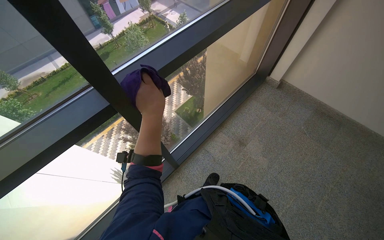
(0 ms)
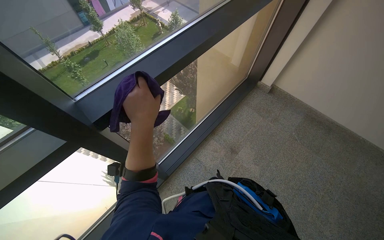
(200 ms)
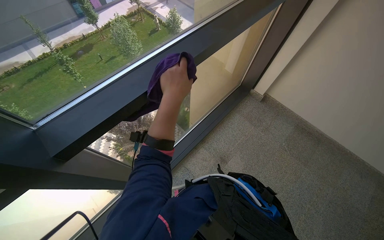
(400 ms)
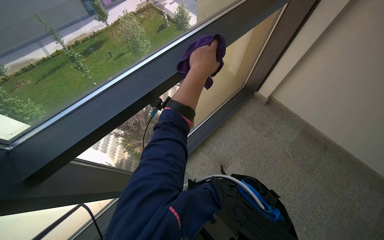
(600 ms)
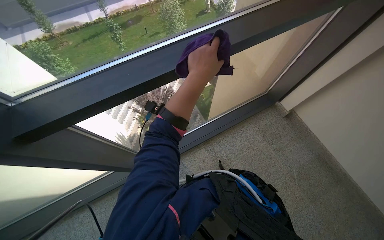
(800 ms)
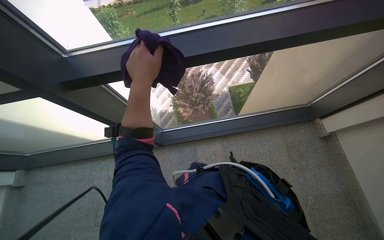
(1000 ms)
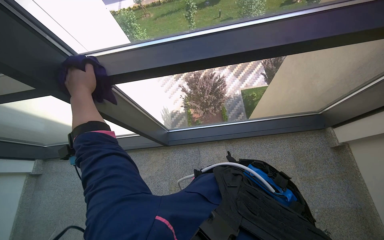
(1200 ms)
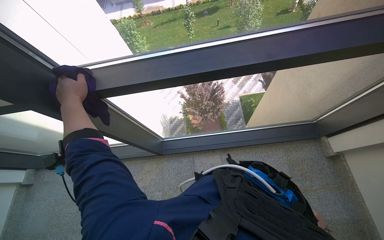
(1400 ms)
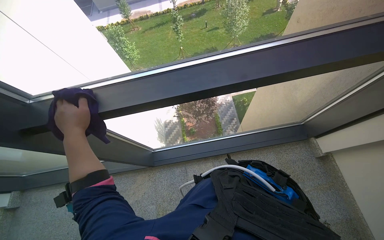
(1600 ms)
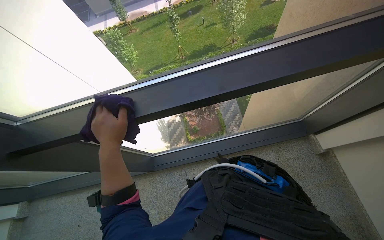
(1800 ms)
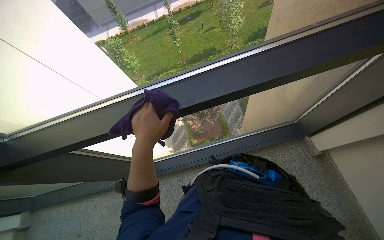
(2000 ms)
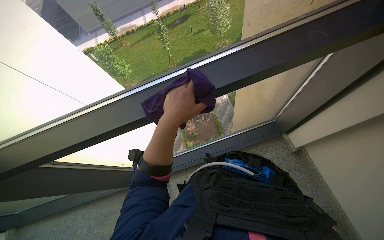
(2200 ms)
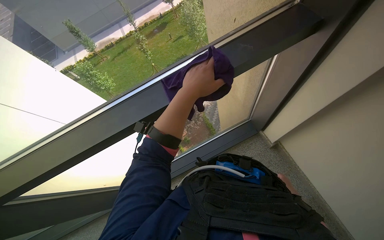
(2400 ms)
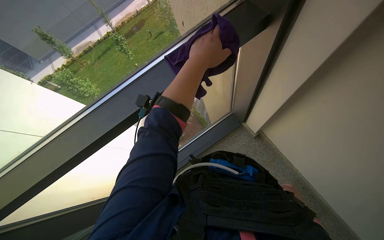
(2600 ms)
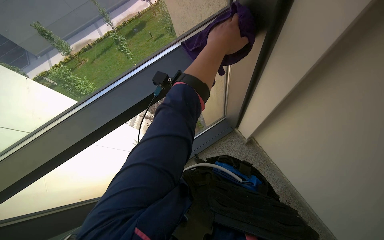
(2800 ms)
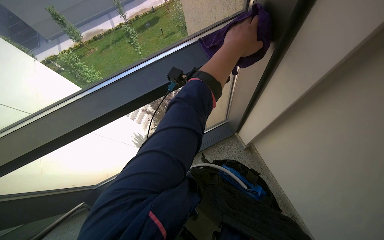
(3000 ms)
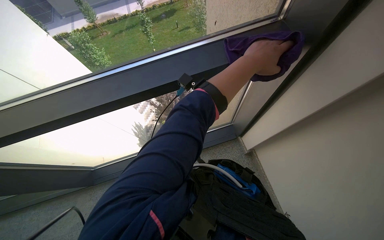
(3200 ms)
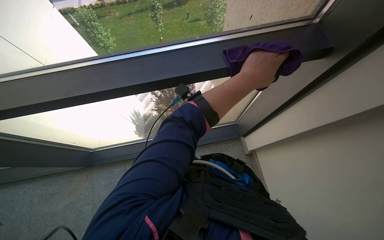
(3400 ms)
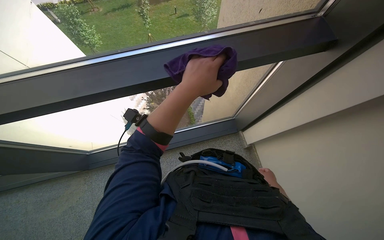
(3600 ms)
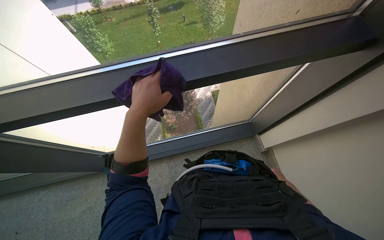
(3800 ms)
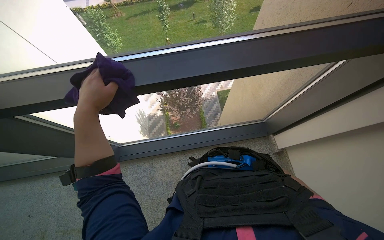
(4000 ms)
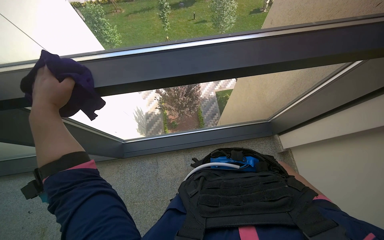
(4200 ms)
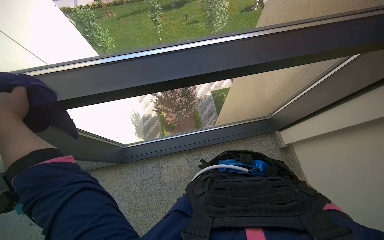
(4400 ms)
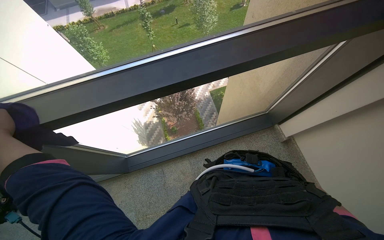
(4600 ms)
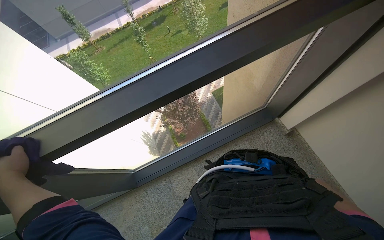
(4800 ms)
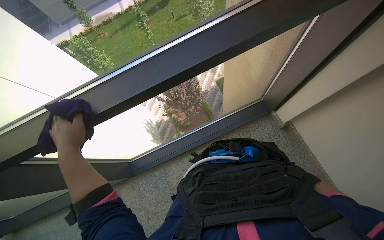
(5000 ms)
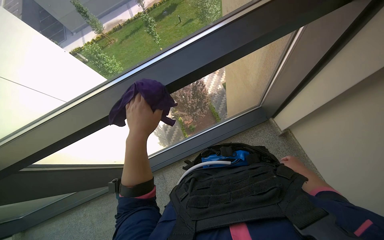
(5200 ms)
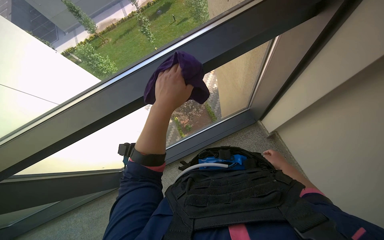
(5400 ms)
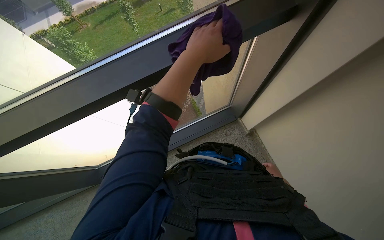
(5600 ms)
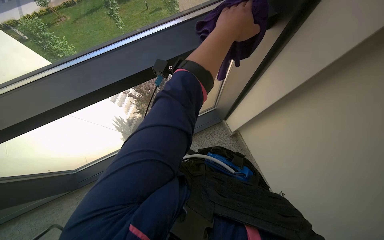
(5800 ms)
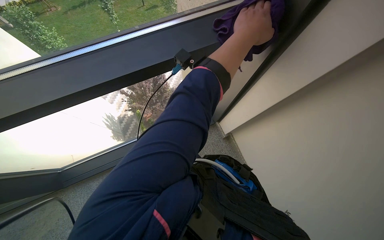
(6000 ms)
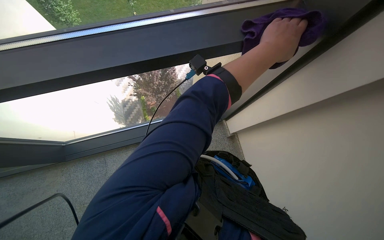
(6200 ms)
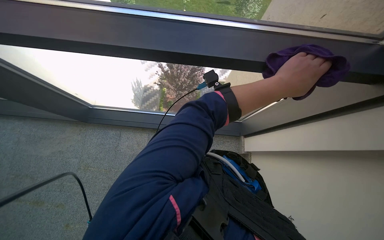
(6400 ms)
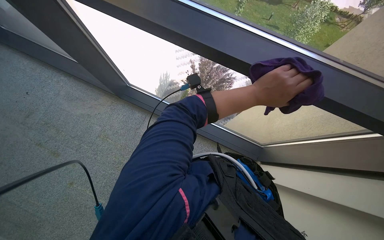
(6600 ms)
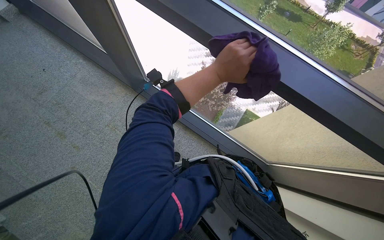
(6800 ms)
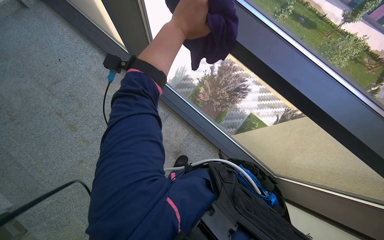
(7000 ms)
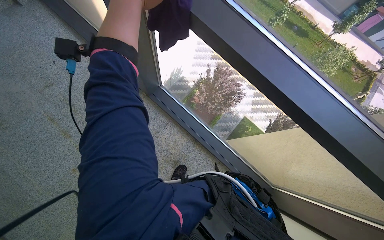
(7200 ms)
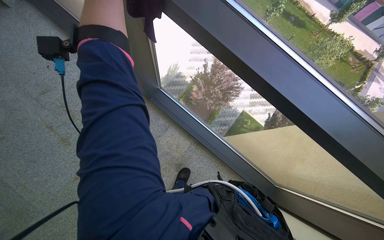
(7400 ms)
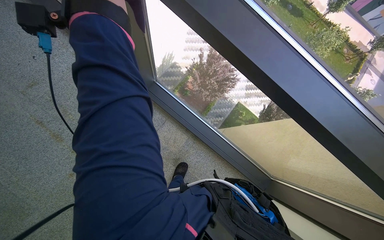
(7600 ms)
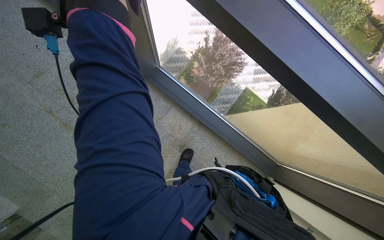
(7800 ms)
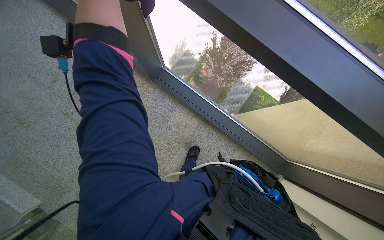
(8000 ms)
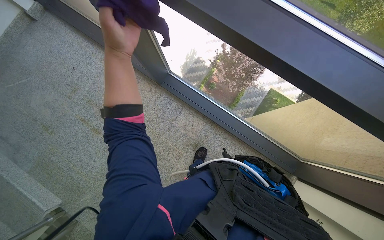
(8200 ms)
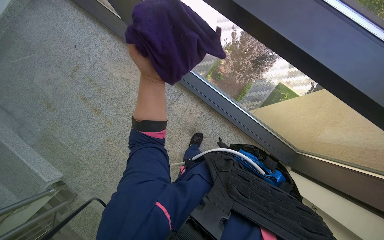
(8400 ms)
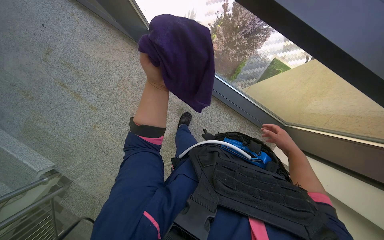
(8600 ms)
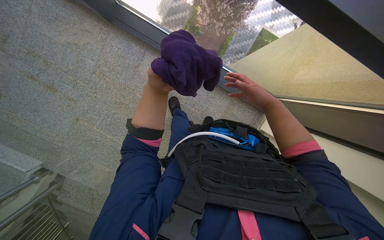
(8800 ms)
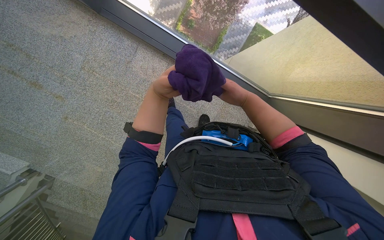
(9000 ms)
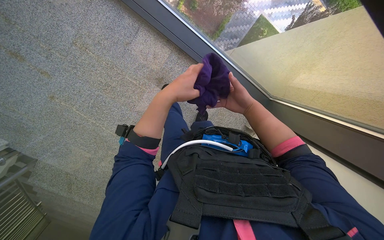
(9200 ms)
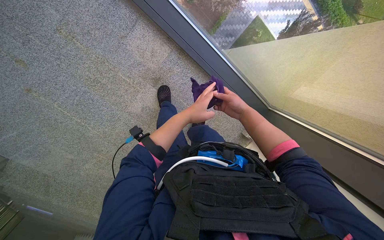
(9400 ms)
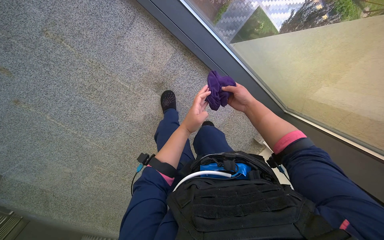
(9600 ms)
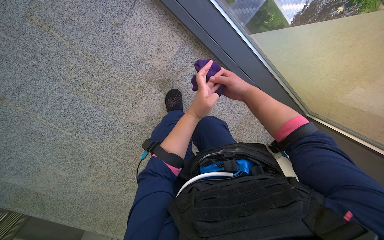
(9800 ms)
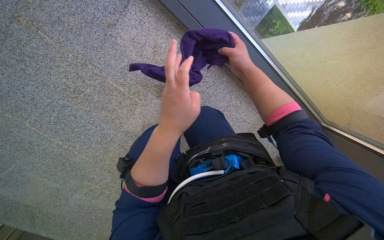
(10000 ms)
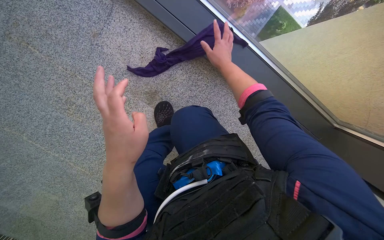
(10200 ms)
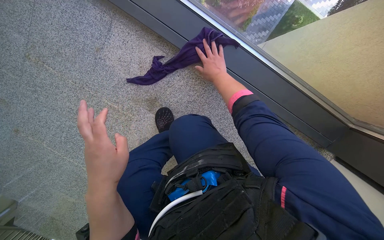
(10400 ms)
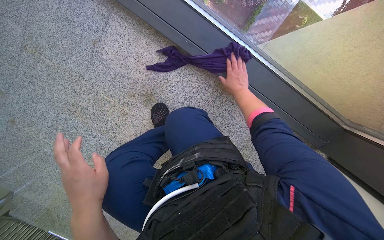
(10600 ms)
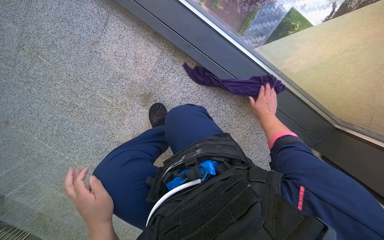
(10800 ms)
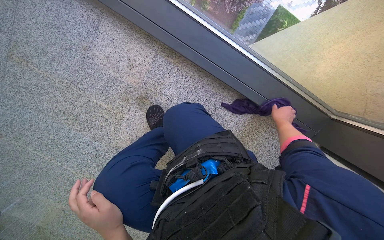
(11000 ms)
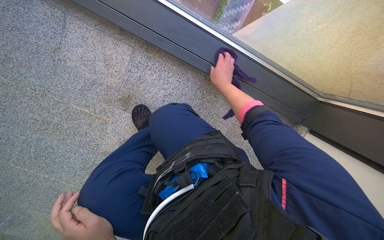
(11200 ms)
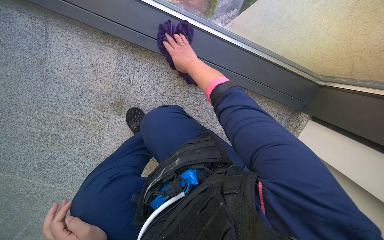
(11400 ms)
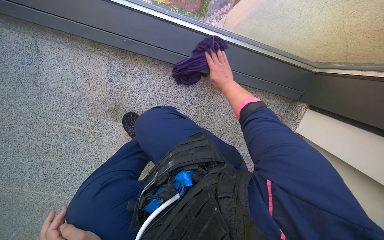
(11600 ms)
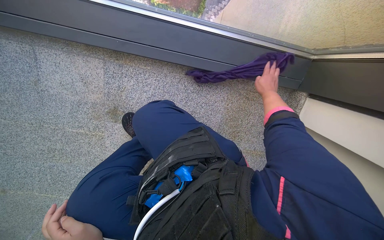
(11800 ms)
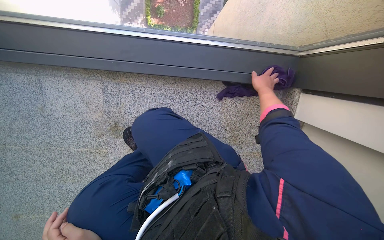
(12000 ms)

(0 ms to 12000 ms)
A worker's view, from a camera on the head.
Job: wiping surfaces.
The whole recording: Wiping window frames. The worker wipes the window frames with a purple cloth.
1600 ms - 3000 ms: The camera is carried about 70 cm.
3000 ms - 4400 ms: The wearer moves to the left, roughly 50 cm.
7600 ms - 9000 ms: The view tilts approximately 25 degrees downward.
9000 ms - 10400 ms: The camera is carried some 60 cm.
10400 ms - 12000 ms: Everything in view rotates roughly 30 degrees counterclockwise.

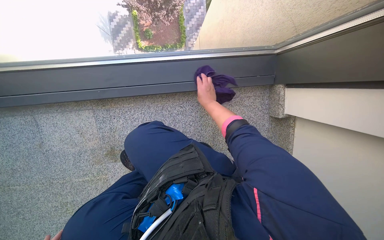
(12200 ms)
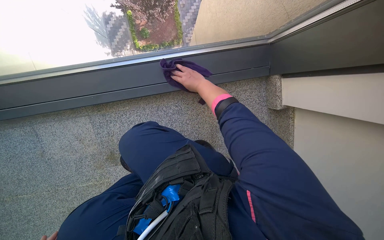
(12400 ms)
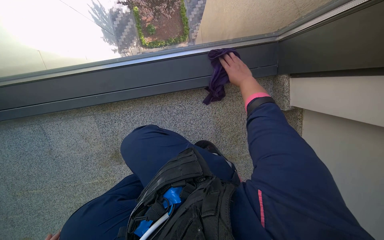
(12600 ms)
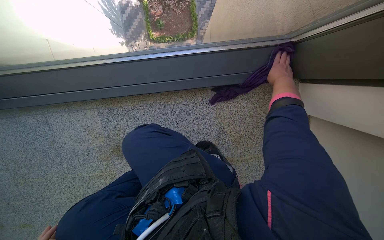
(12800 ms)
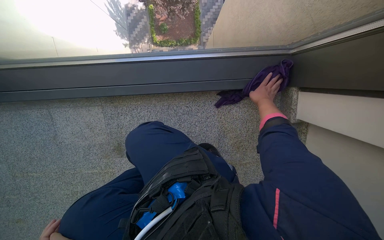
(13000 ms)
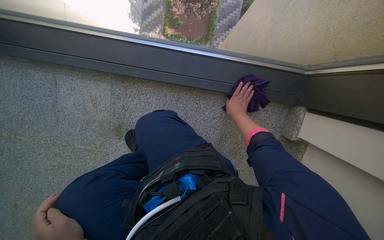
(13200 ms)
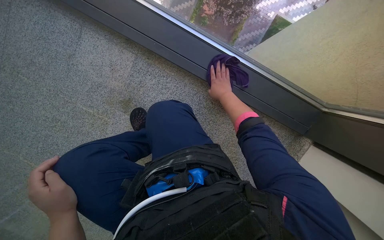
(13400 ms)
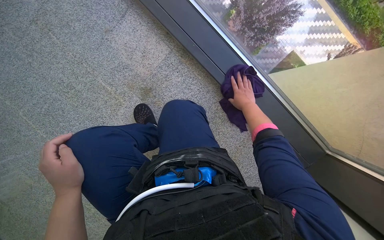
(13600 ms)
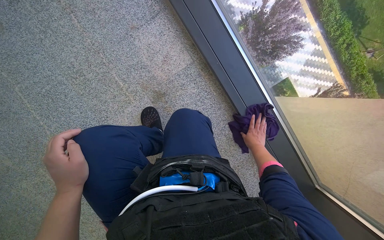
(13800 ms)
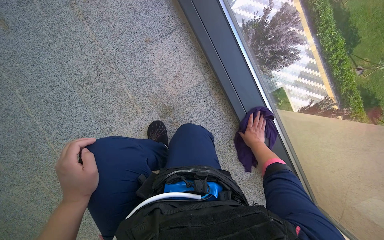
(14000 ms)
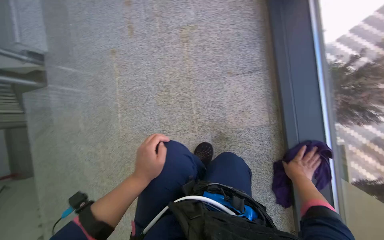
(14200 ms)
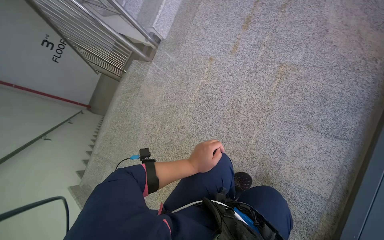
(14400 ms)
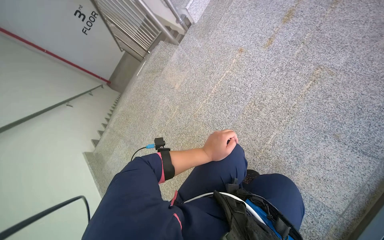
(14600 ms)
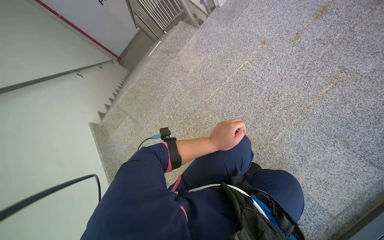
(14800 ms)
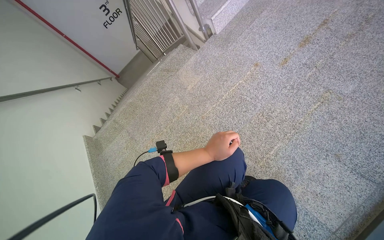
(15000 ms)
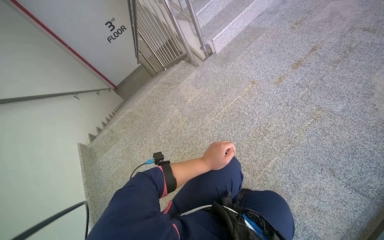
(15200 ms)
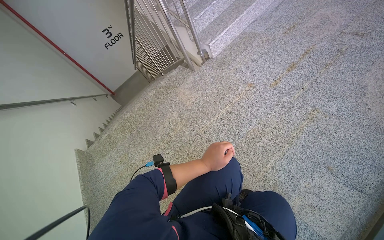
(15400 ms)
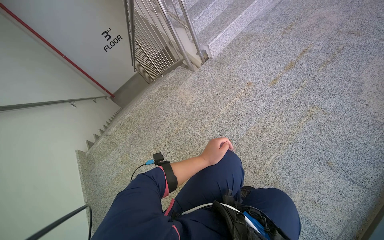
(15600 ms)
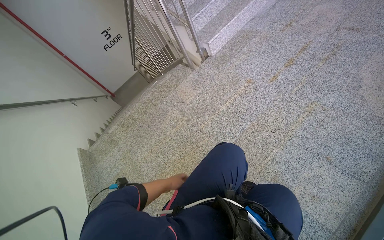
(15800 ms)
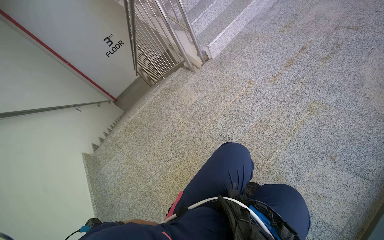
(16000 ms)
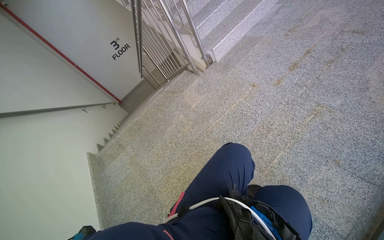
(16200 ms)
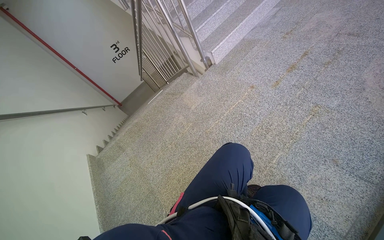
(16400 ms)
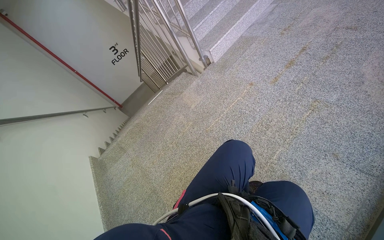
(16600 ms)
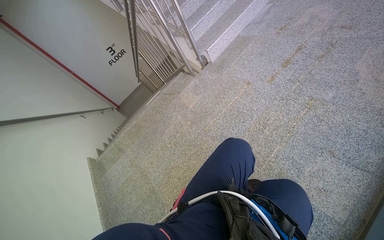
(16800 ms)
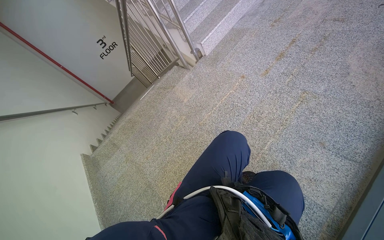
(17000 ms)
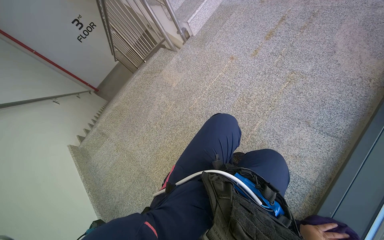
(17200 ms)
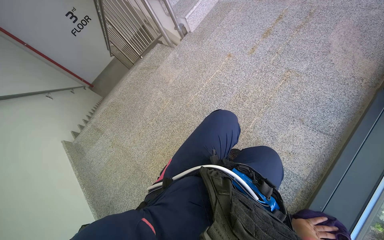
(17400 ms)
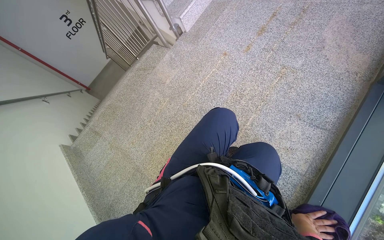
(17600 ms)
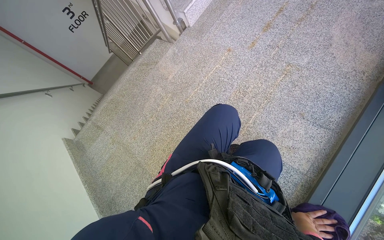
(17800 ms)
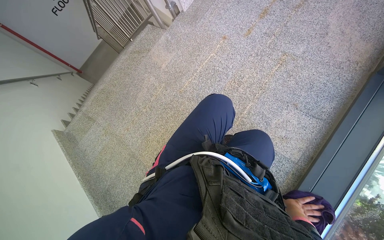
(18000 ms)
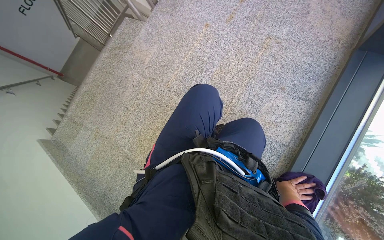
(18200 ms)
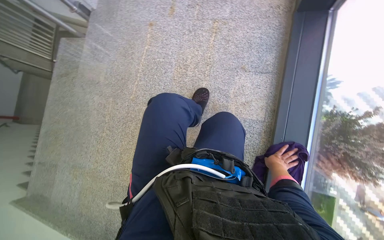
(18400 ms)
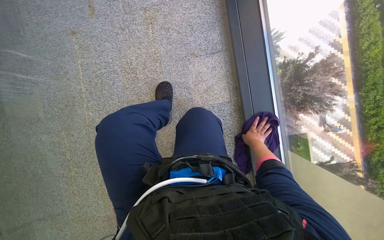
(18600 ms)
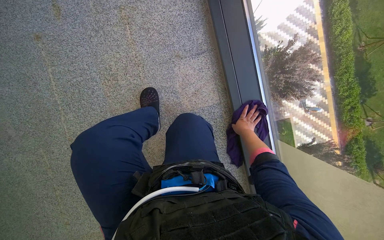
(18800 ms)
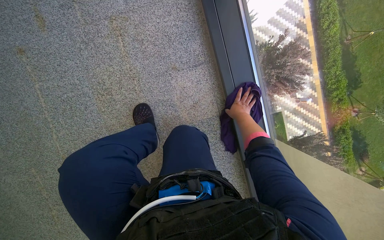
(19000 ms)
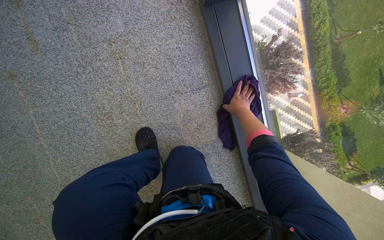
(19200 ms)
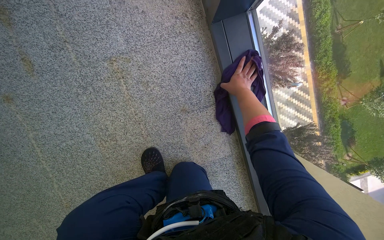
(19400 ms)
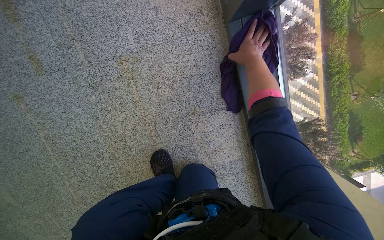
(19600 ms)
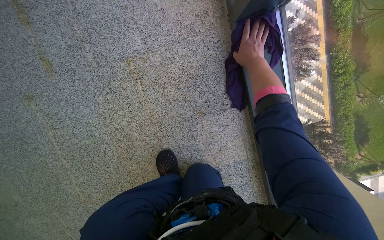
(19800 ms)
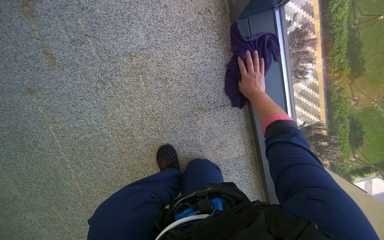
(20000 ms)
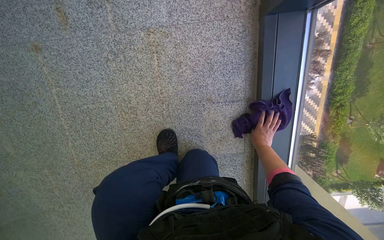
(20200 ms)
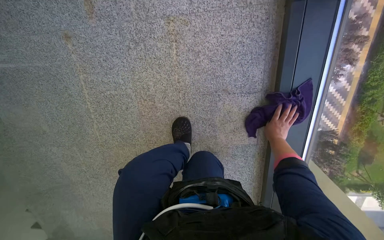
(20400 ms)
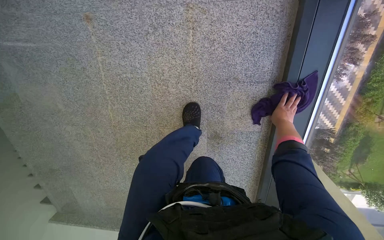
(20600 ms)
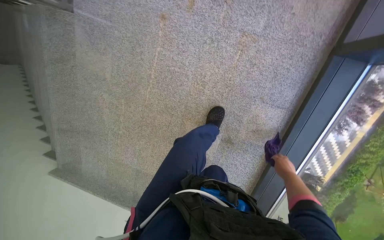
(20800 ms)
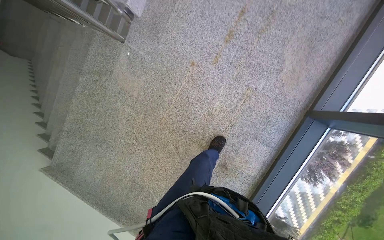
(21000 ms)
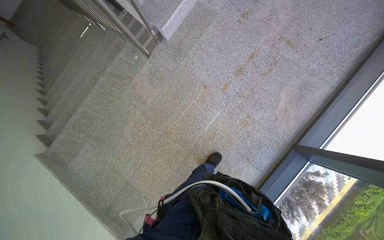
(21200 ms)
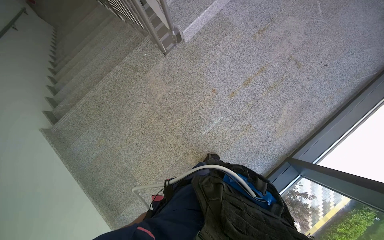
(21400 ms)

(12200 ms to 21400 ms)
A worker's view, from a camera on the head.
Job: wiping surfaces.
The whole recording: Wiping window frames. The worker wipes the window frames with a purple cloth.
12200 ms - 13800 ms: Everything in view rotates approximately 60 degrees clockwise.
16800 ms - 18400 ms: The wearer looks some 35 degrees further to the right. The view tips downward by approximately 20 degrees.
18400 ms - 19800 ms: The camera travels about 60 cm. The head rotates approximately 35 degrees to the right. The camera pitches downward, by roughly 15 degrees.
19800 ms - 21400 ms: The wearer moves roughly 90 cm. Everything in view rotates approximately 65 degrees clockwise.
